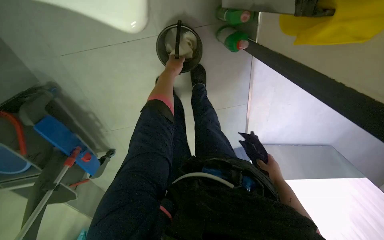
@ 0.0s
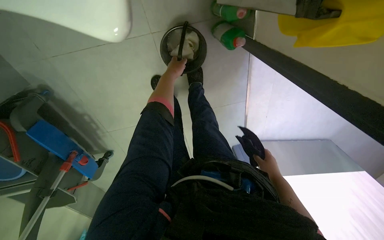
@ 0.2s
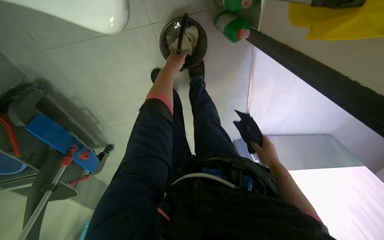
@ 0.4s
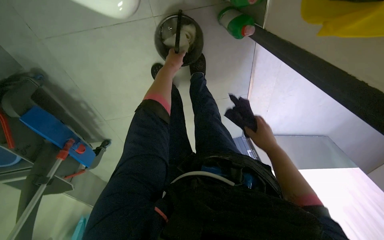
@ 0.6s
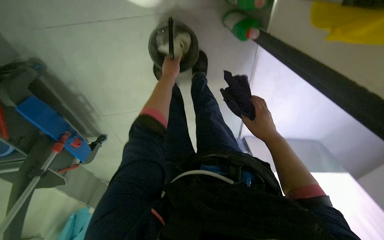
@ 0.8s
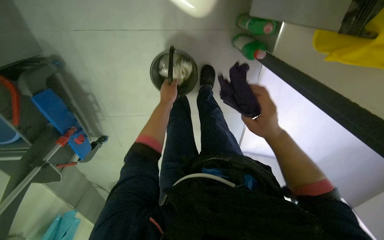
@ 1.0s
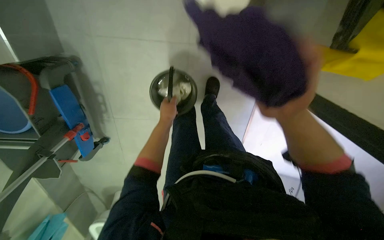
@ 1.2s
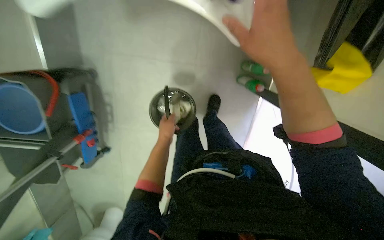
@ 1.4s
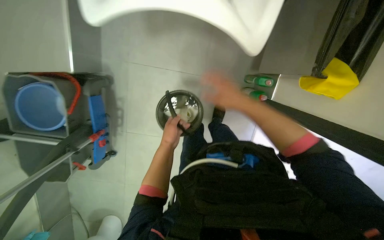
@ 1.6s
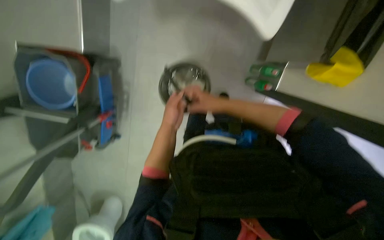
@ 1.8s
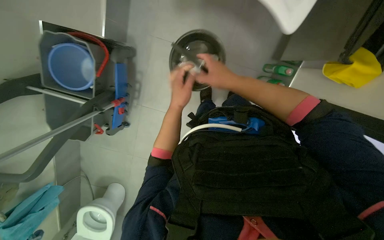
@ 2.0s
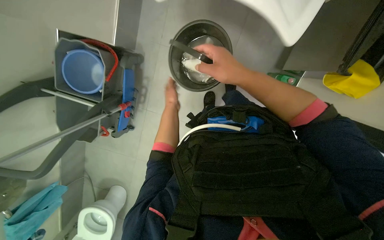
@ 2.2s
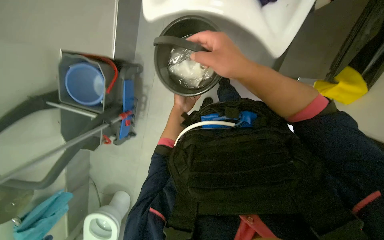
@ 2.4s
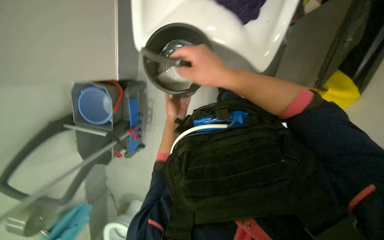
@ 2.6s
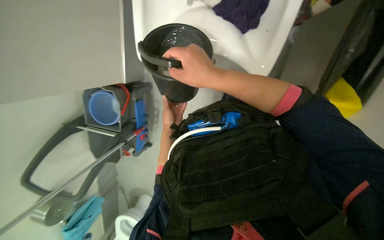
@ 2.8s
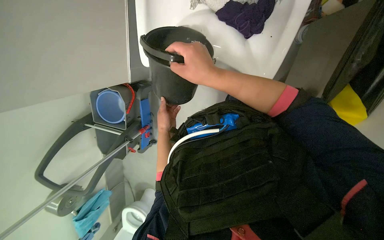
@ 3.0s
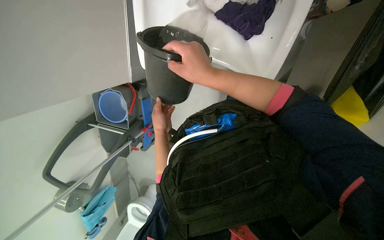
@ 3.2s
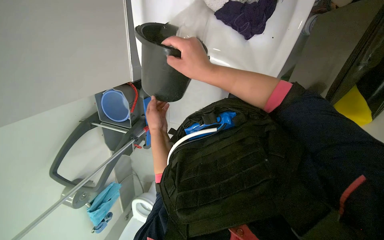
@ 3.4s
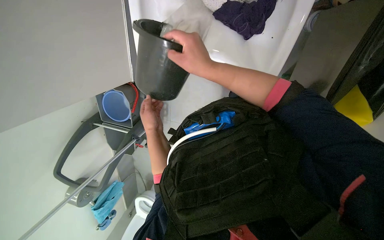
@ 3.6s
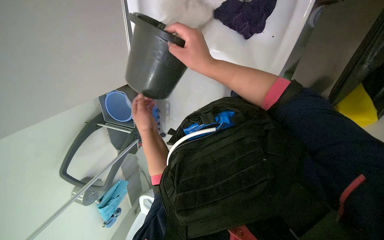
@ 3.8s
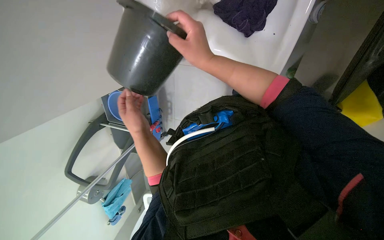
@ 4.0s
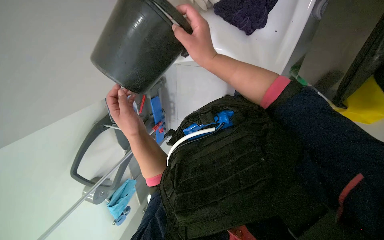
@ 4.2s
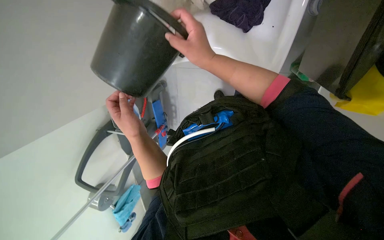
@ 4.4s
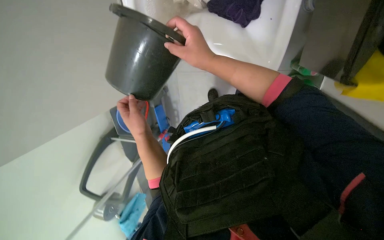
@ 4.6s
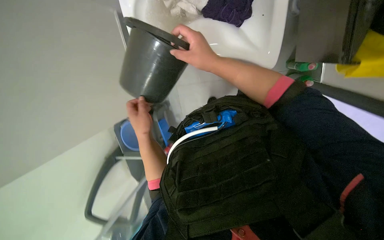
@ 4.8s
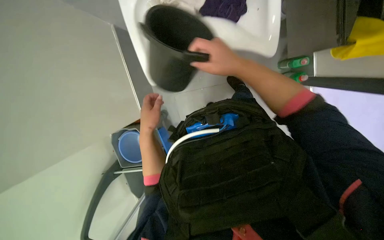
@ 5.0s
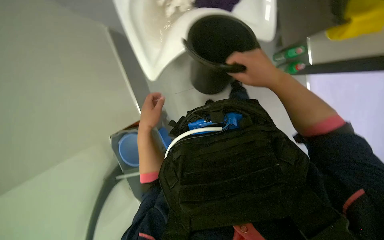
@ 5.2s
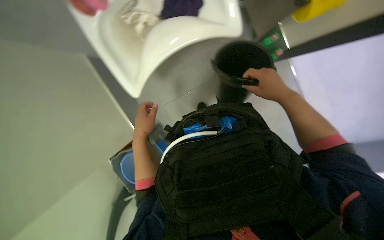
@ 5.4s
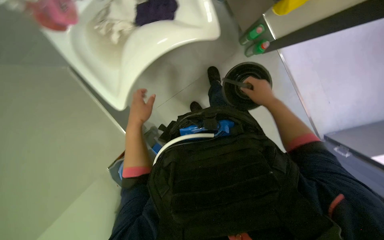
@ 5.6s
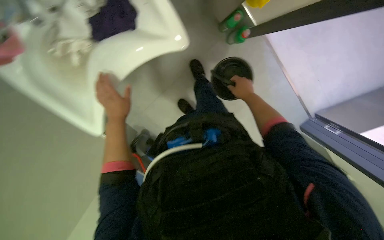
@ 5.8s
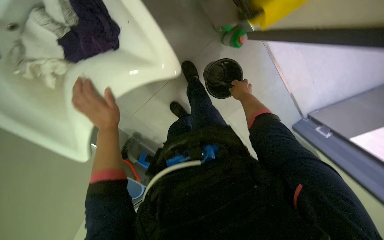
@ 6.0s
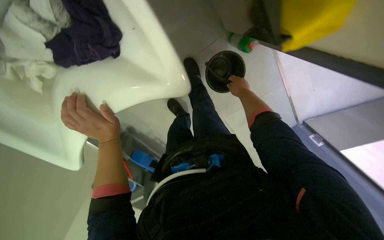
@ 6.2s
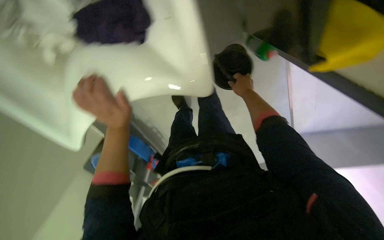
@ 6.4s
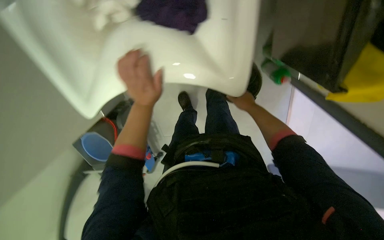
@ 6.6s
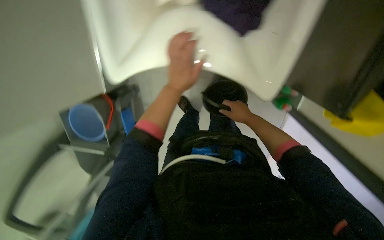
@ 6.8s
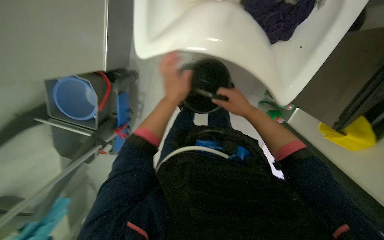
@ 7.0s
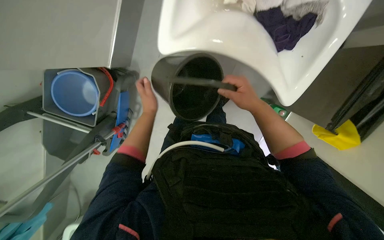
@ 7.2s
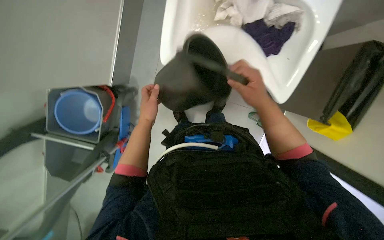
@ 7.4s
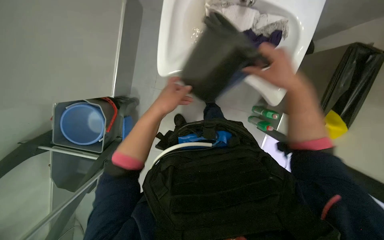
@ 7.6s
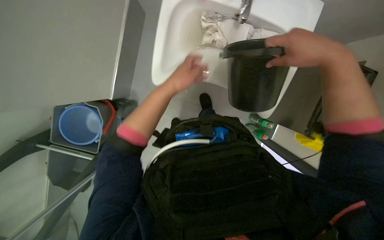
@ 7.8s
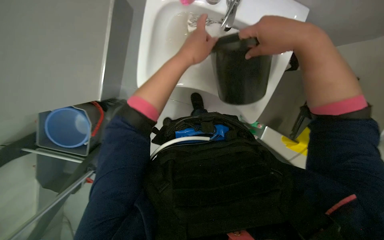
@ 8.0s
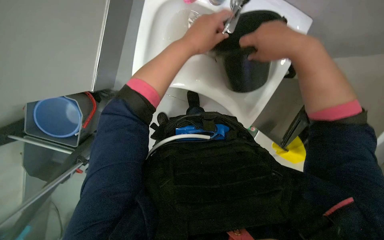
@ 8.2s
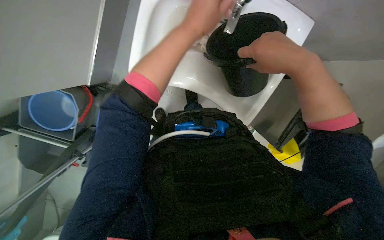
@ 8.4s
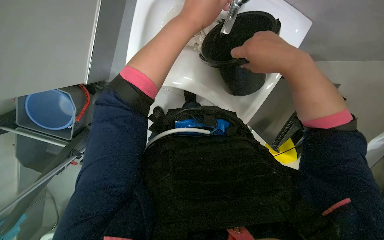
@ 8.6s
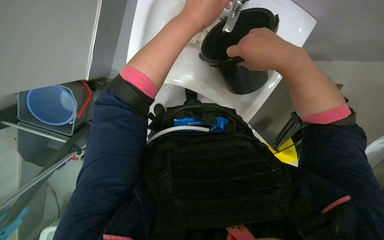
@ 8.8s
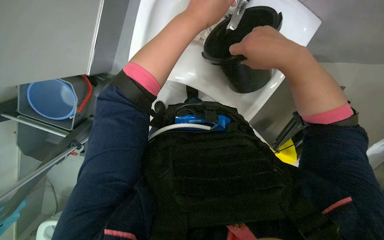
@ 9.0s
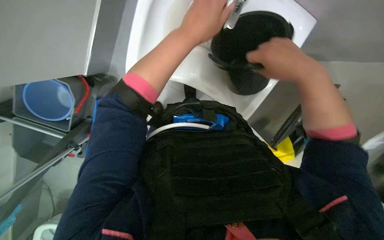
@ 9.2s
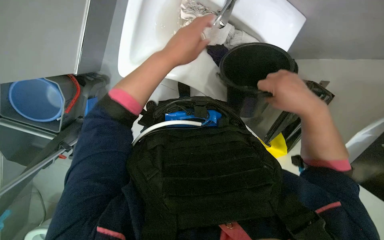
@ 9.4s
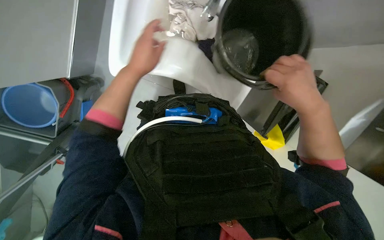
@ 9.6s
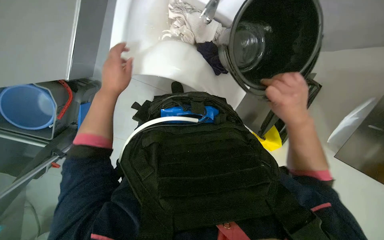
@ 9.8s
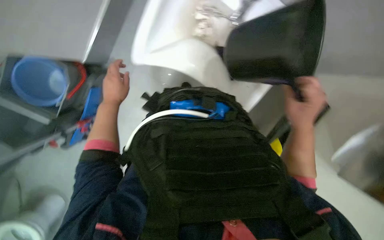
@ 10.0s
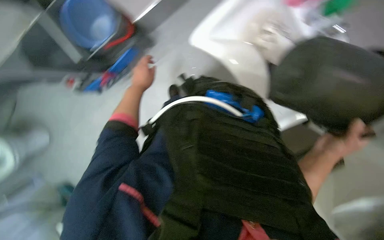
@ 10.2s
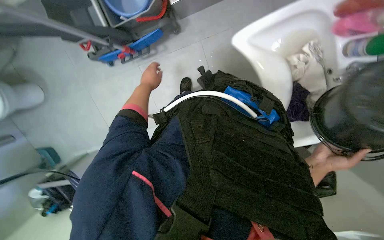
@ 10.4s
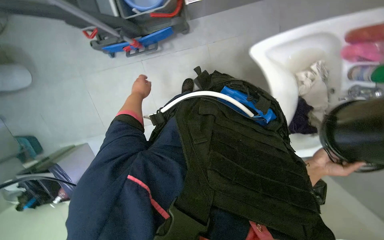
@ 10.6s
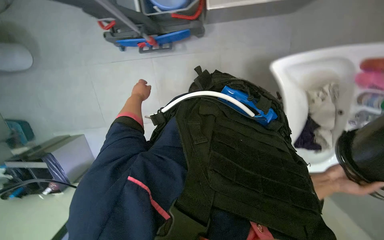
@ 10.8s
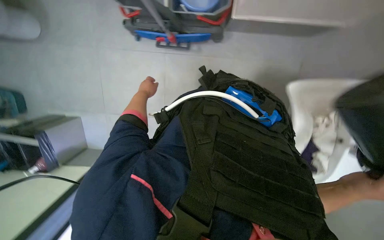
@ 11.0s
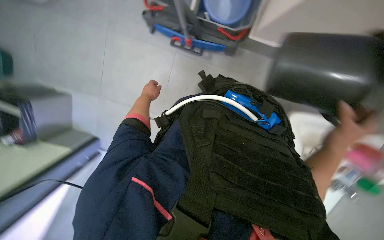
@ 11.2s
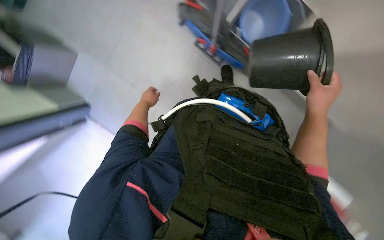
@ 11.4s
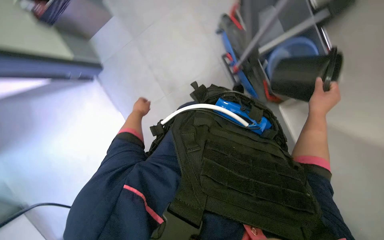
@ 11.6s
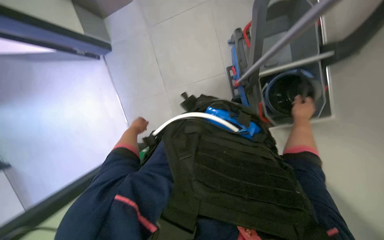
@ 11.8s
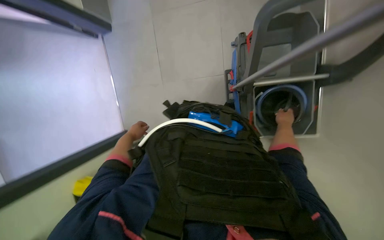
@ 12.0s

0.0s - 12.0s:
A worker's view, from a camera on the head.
Job: preparing cleaning supplies.
The whole recording: Emptying dirty water from bucket. The worker empties the dirty water from the bucket.
0.0s - 1.6s: The view tilts about 20 degrees upward.
1.6s - 3.0s: The camera is aimed approximately 15 degrees further to the left. The right hand is displaced nearer to the camera and to the left by about 25 cm, while the left hand travels nearer to the camera and back again, some 15 cm each way.
3.0s - 4.4s: The left hand shifts some 20 cm nearer to the camera.
4.4s - 6.0s: The scene rotates counterclockwise by some 40 degrees.
6.0s - 7.6s: The scene turns about 35 degrees clockwise in the picture.
7.6s - 9.0s: The left hand moves to the right, nearer to the camera and up the picture, about 35 cm. Meanwhile the right hand moves up the picture and nearer to the camera, roughly 15 cm.
9.0s - 10.4s: Everything in view rotates about 35 degrees clockwise.
10.4s - 12.0s: The wearer looks approximately 20 degrees further upward. The scene turns about 30 degrees clockwise in the picture.

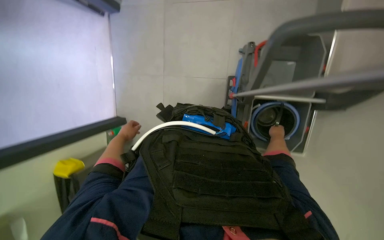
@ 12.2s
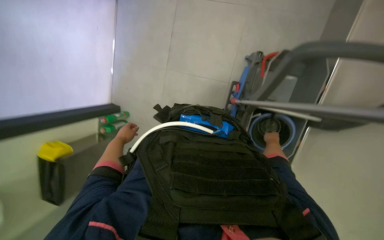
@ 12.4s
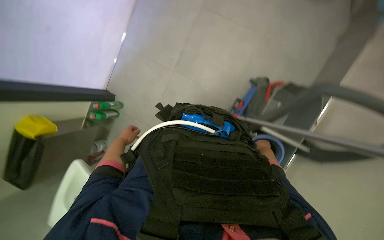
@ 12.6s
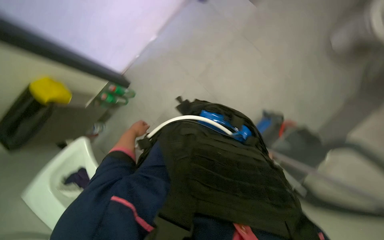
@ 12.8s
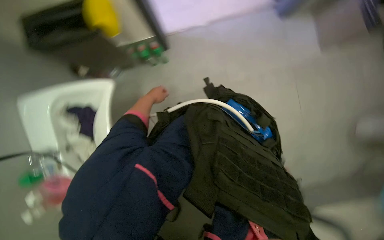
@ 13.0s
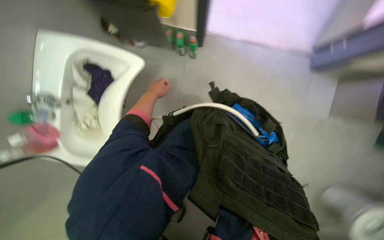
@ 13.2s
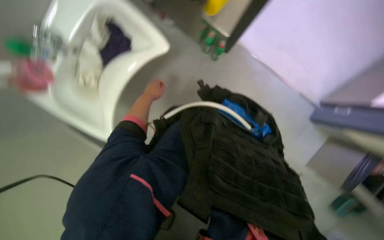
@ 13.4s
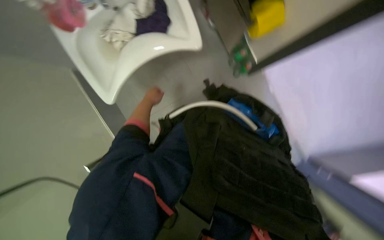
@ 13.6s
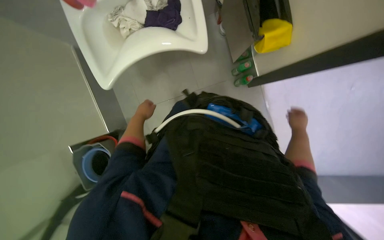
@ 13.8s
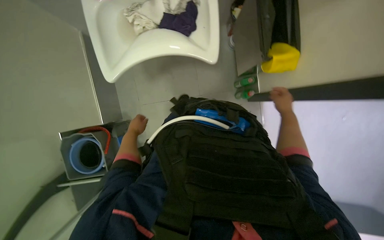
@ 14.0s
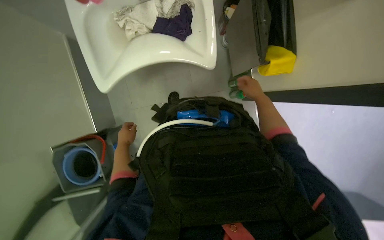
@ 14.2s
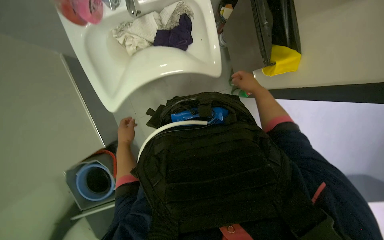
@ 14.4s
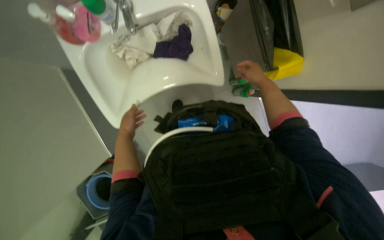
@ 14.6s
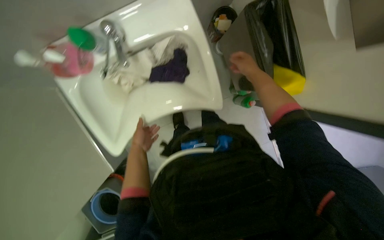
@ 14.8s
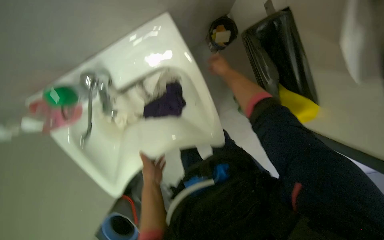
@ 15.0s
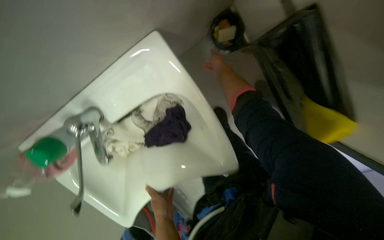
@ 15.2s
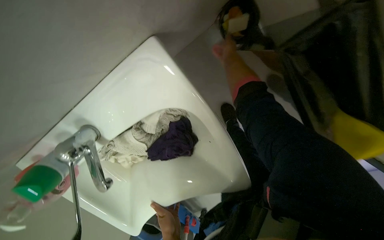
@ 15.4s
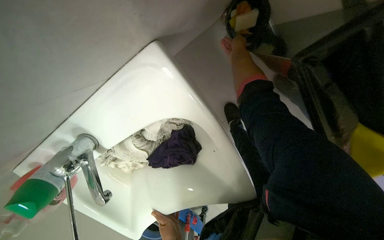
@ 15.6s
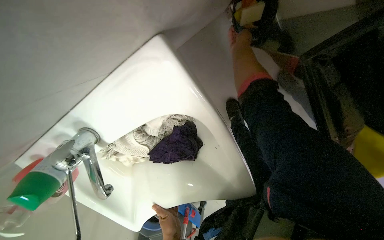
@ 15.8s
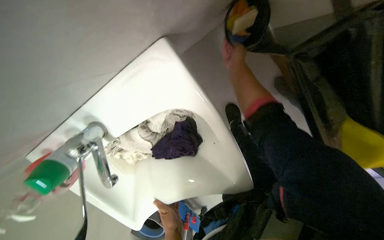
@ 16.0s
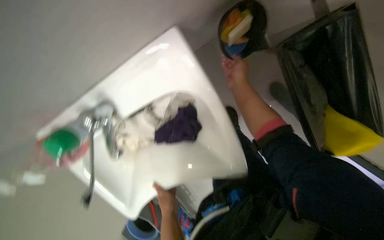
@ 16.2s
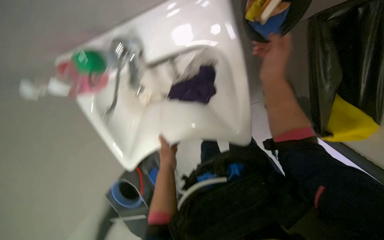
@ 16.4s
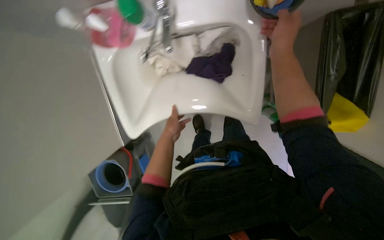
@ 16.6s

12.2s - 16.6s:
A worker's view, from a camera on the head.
Job: preparing cleaning supplies.
The whole recording: Emptying dirty water from bucket. The worker empties the dirty water from the bucket.
12.2s - 13.6s: The scene rotates clockwise by about 65 degrees.
13.6s - 15.2s: The wearer looks approximately 20 degrees further upward.
15.2s - 16.6s: The scene rotates clockwise by roughly 25 degrees.

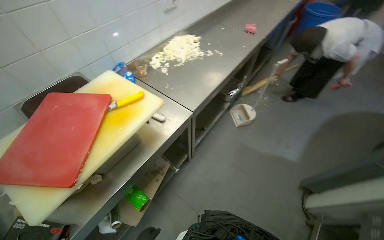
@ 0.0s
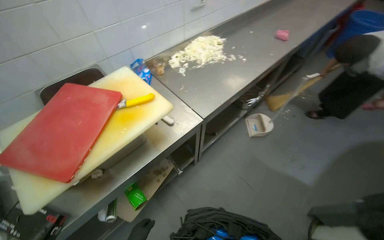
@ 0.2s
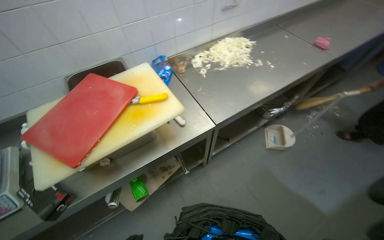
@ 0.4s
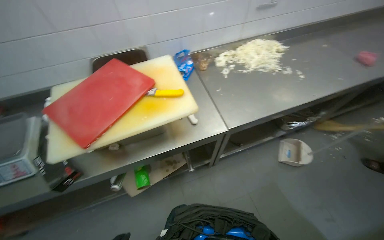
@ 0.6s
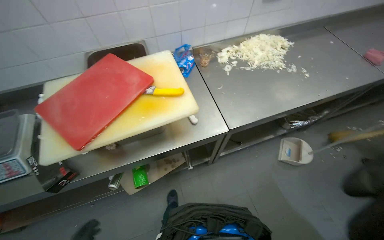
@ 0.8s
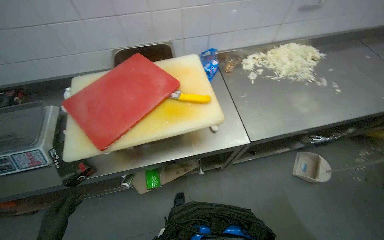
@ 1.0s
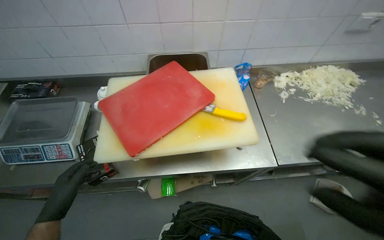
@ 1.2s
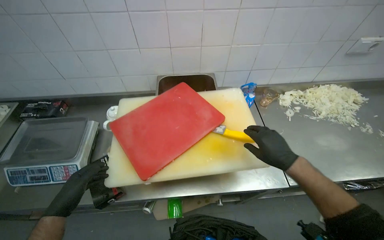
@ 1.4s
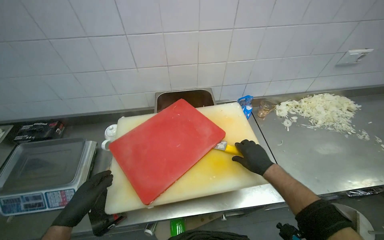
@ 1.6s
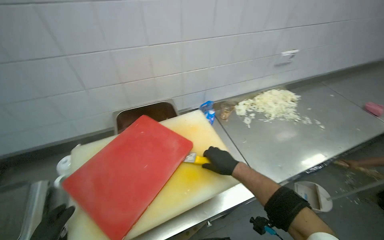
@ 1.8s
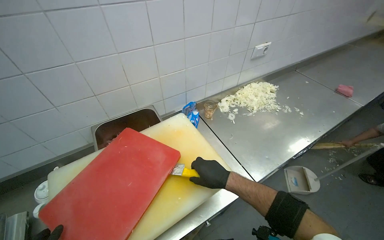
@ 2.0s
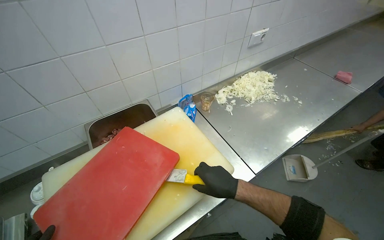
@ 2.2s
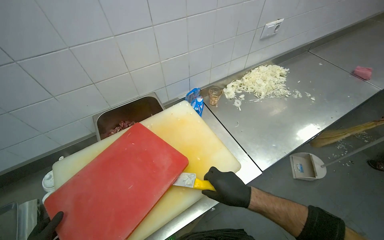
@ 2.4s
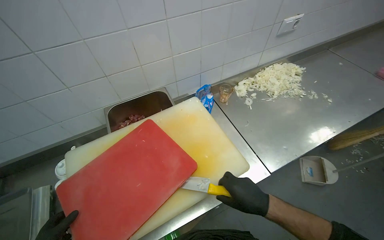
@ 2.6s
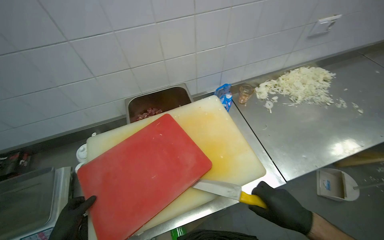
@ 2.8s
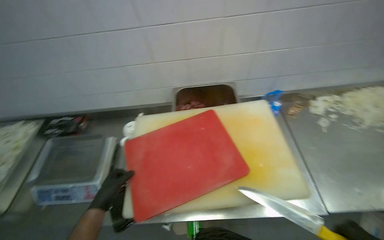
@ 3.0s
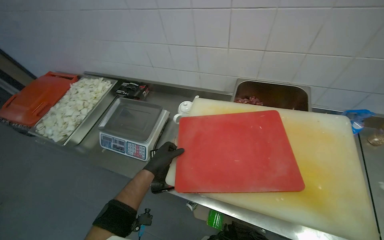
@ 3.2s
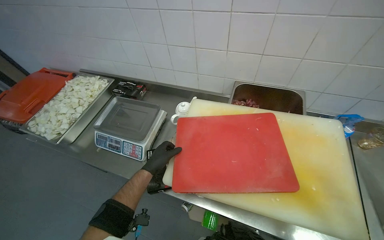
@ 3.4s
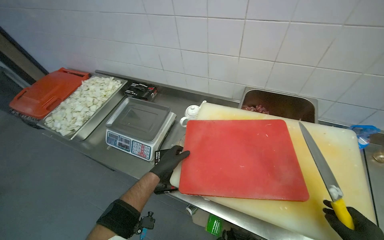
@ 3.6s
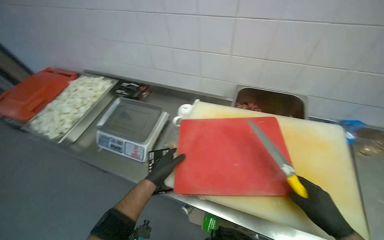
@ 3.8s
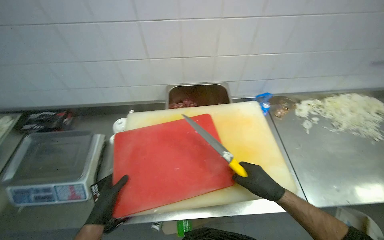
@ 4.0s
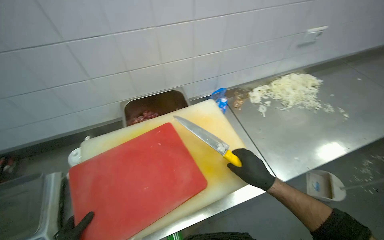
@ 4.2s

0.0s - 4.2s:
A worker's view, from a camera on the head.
Job: organizing items.
The whole recording: Organizing cutting boards and knife. The worker arranges cutting boards and a knife on the counter.
0.0s - 1.4s: The wearer's head swings about 50 degrees to the left.
